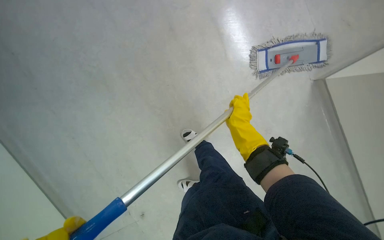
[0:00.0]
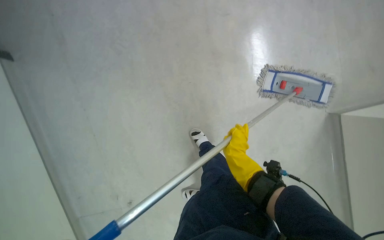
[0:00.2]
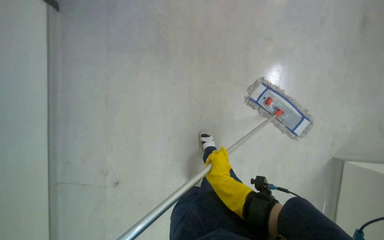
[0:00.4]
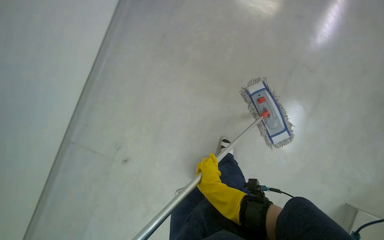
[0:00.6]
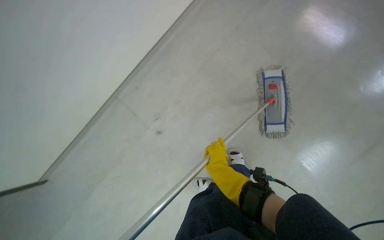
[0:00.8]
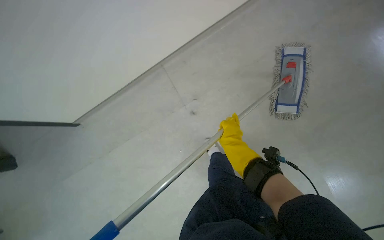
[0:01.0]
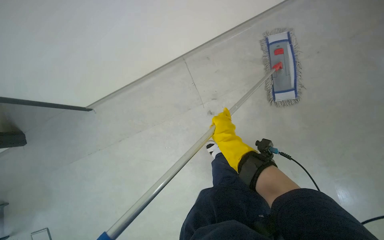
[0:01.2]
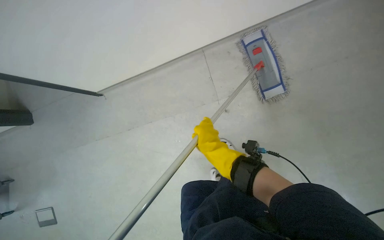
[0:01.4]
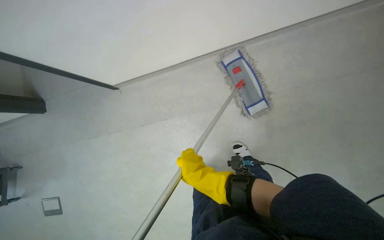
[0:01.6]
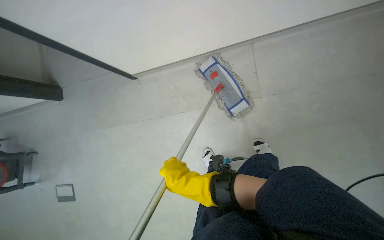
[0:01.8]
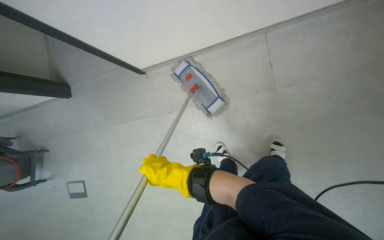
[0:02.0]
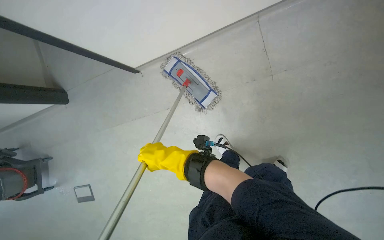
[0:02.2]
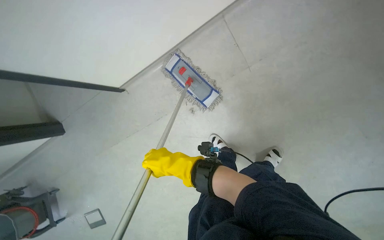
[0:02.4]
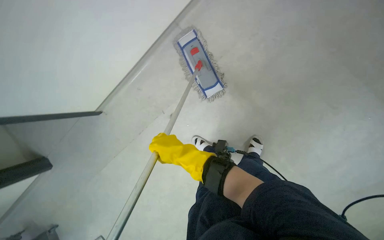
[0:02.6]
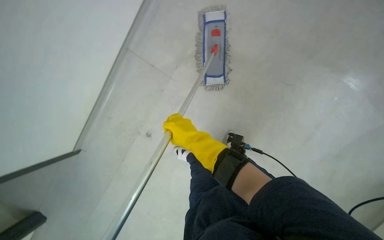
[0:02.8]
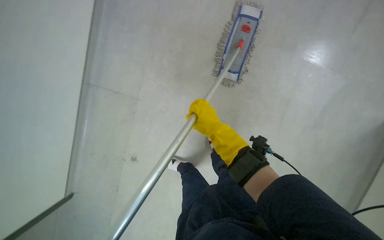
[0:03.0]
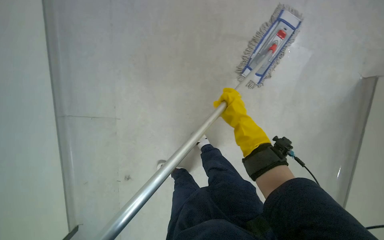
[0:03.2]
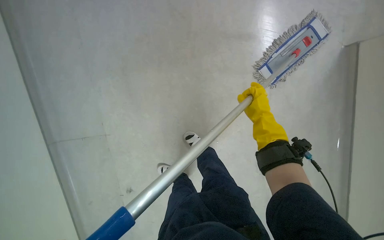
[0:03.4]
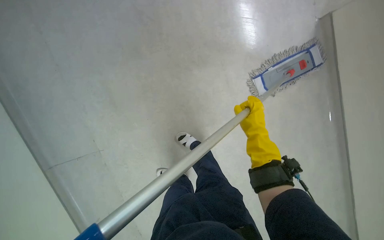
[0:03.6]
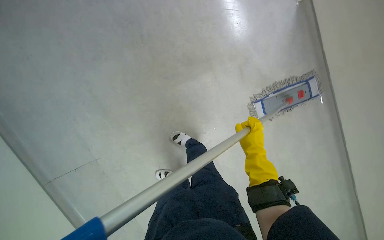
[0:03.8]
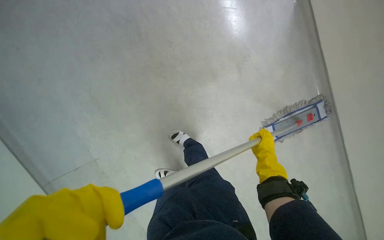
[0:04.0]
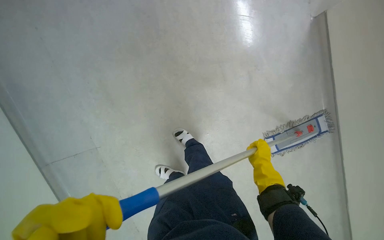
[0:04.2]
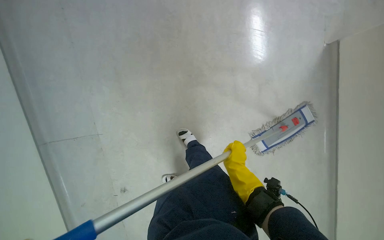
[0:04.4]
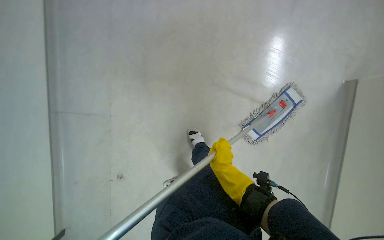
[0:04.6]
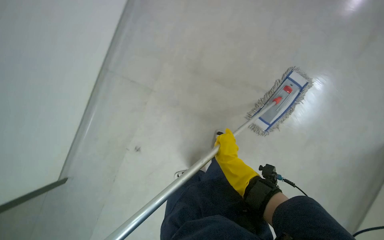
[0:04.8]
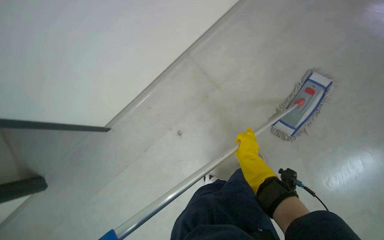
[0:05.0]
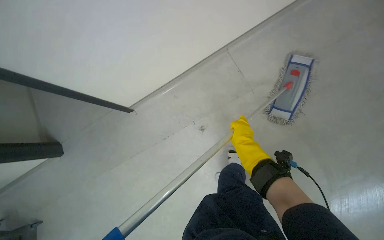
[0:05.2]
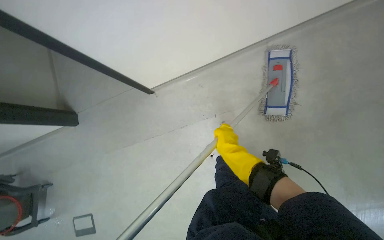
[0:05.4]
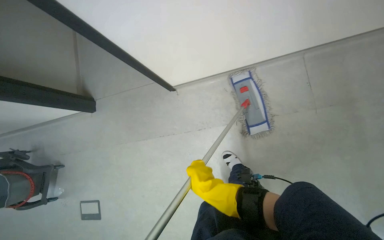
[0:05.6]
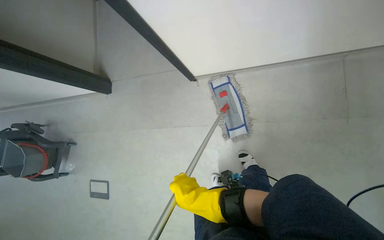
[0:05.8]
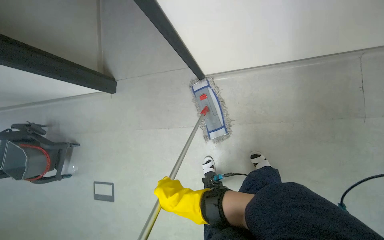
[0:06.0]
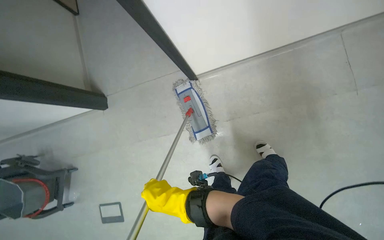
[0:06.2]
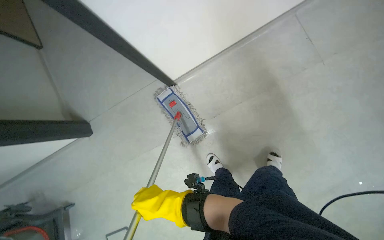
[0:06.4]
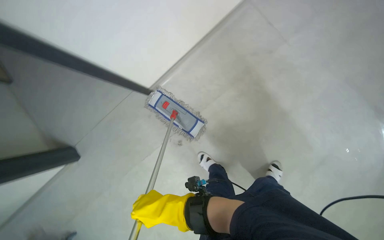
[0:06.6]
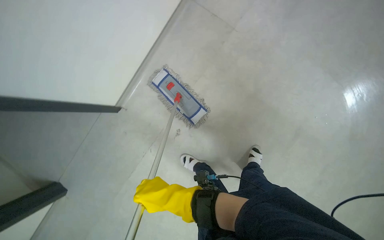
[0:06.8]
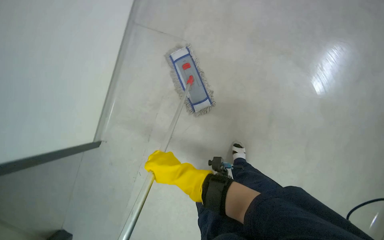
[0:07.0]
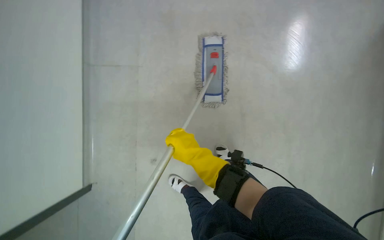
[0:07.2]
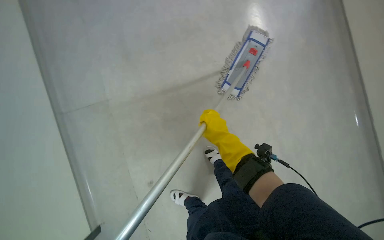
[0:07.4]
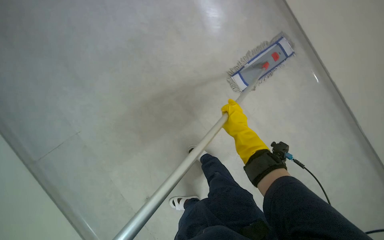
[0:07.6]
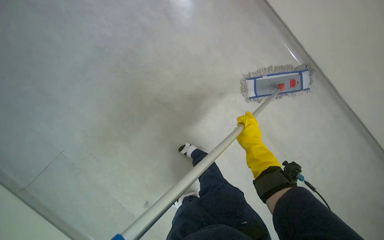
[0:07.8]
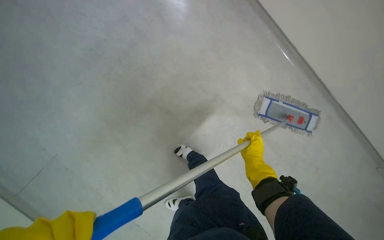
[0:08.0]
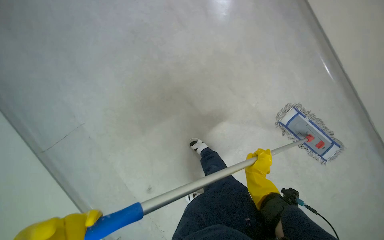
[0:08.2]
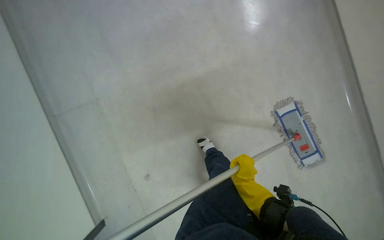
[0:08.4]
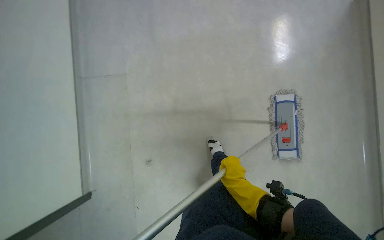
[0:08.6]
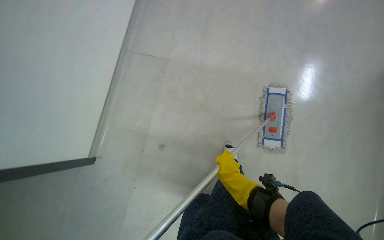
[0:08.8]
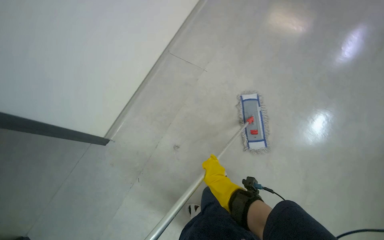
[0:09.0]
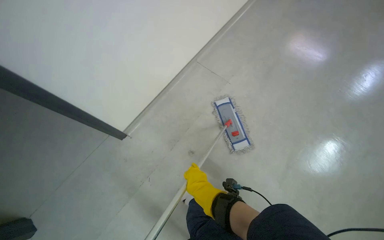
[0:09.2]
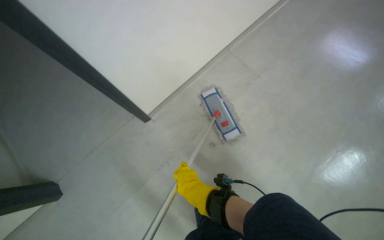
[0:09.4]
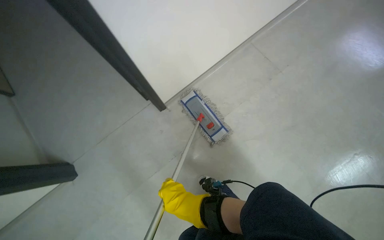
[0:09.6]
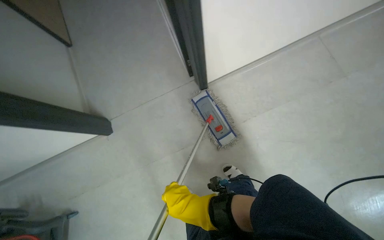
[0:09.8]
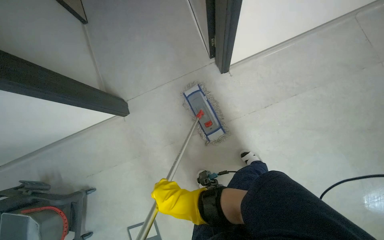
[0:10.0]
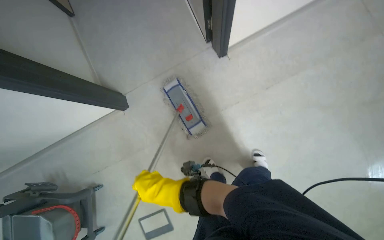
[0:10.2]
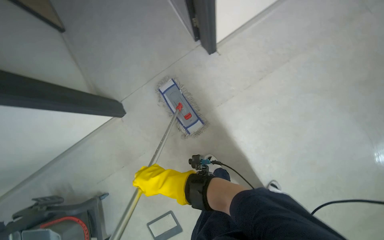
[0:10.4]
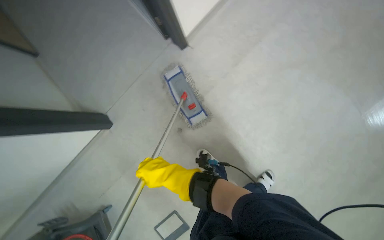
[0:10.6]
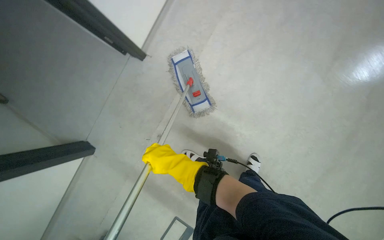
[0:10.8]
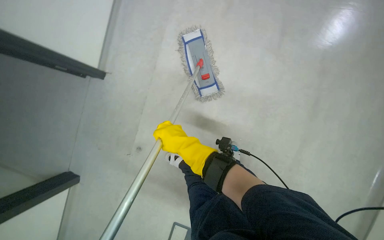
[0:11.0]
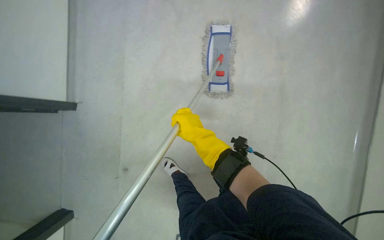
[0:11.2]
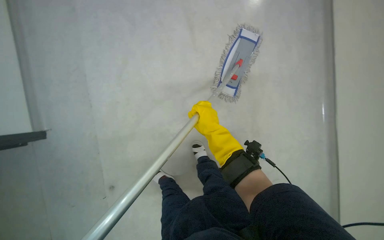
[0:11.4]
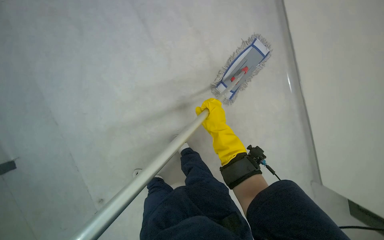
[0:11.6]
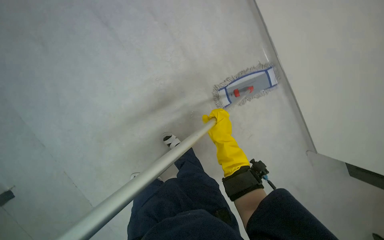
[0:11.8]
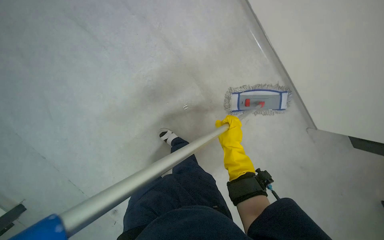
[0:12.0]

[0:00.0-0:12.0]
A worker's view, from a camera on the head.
Job: mopping floor.
The whole recording: Mopping hallway floor. The worker mops the hallway floor with a flat mop and bucket.
0:03.0 to 0:04.4: Everything in view rotates about 60 degrees clockwise.
0:04.4 to 0:06.0: The right hand travels to the left by approximately 40 cm.

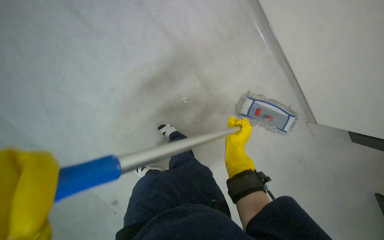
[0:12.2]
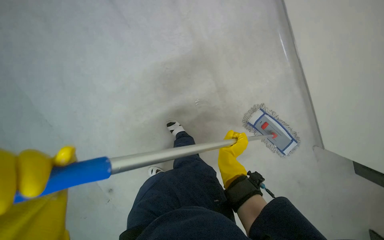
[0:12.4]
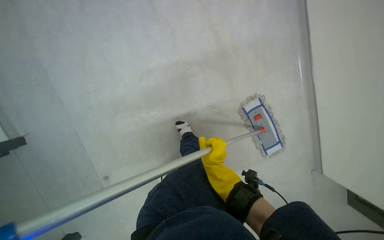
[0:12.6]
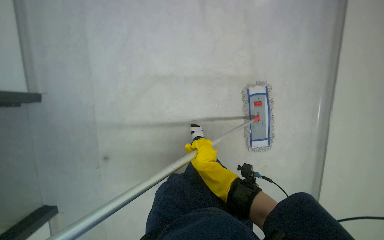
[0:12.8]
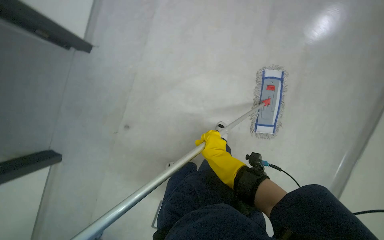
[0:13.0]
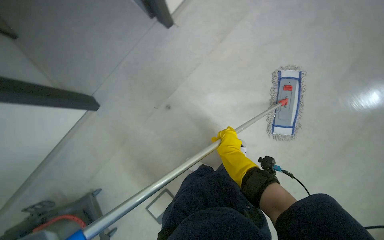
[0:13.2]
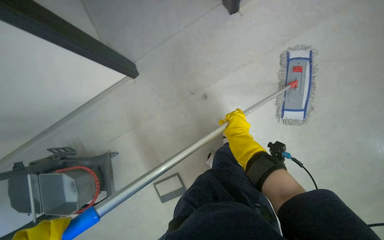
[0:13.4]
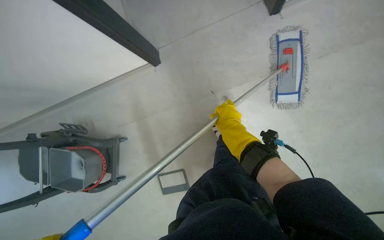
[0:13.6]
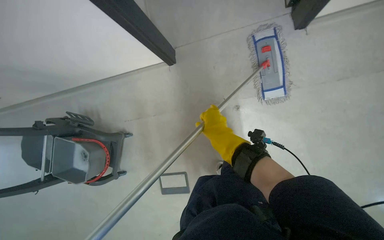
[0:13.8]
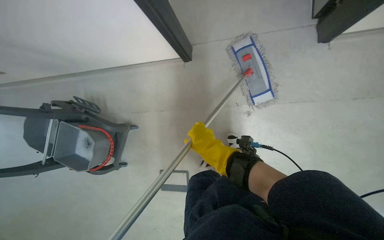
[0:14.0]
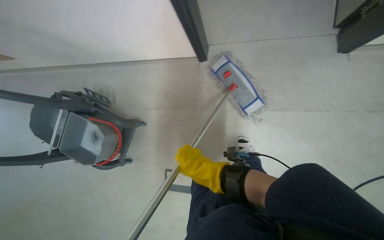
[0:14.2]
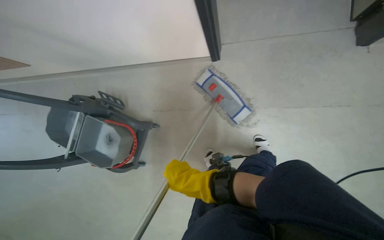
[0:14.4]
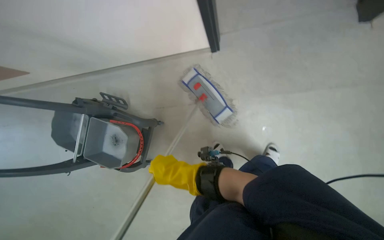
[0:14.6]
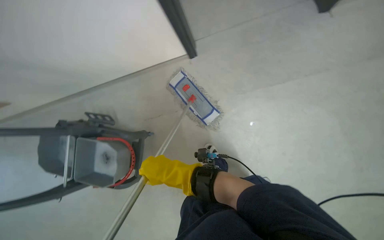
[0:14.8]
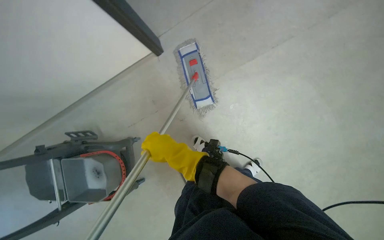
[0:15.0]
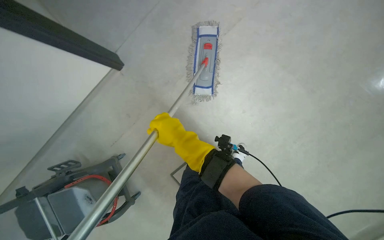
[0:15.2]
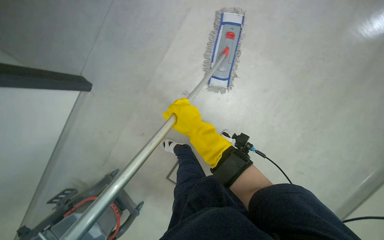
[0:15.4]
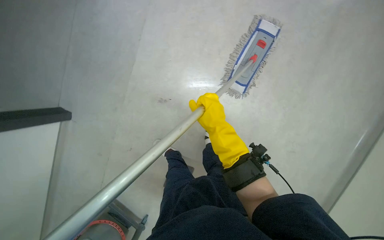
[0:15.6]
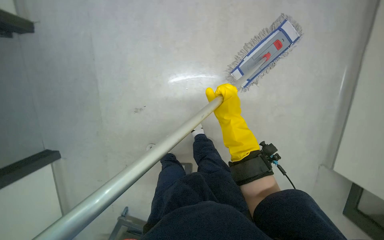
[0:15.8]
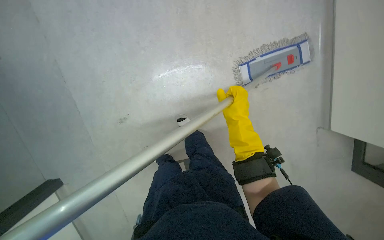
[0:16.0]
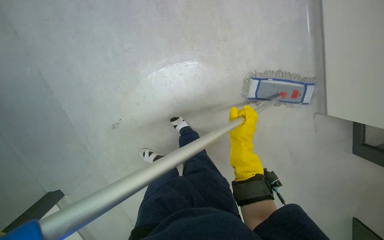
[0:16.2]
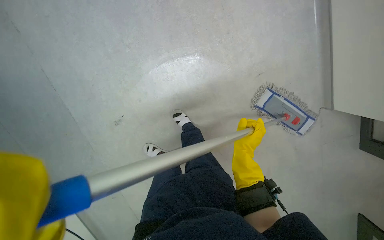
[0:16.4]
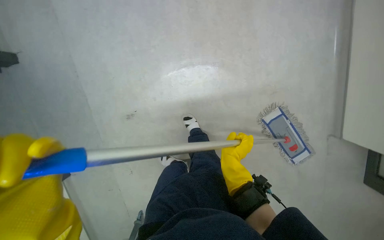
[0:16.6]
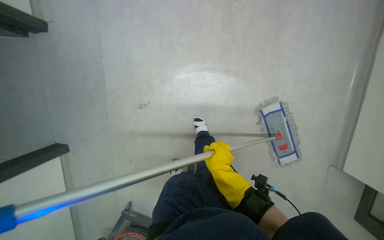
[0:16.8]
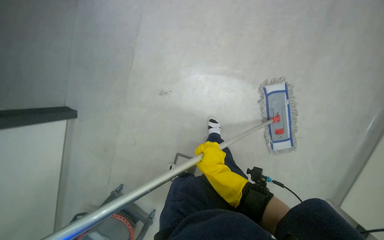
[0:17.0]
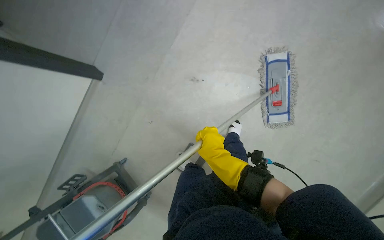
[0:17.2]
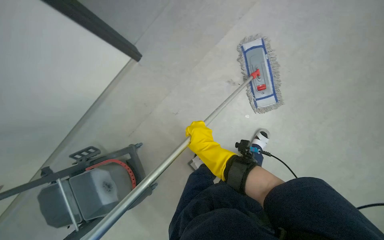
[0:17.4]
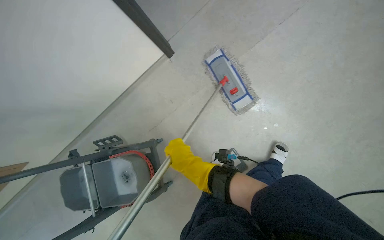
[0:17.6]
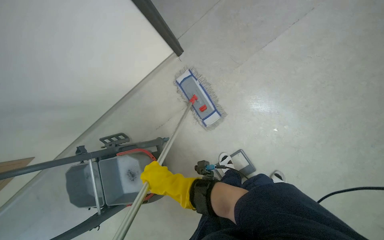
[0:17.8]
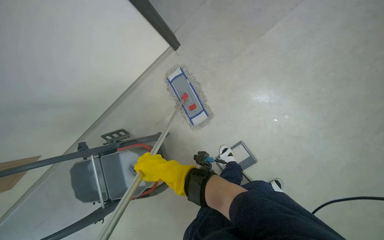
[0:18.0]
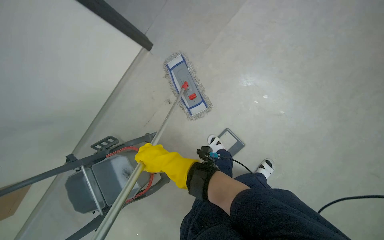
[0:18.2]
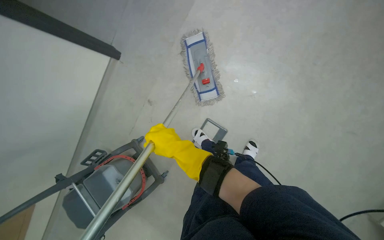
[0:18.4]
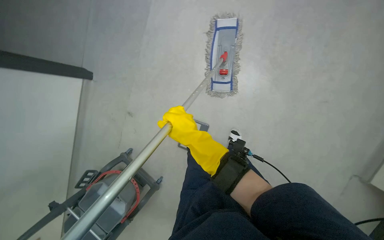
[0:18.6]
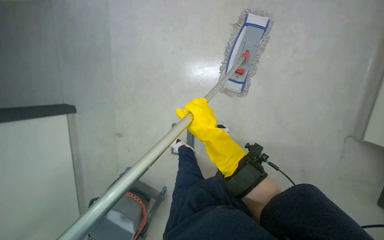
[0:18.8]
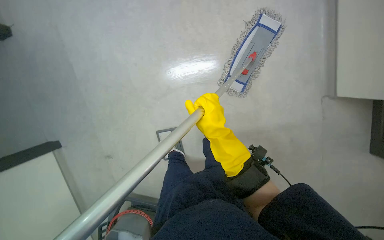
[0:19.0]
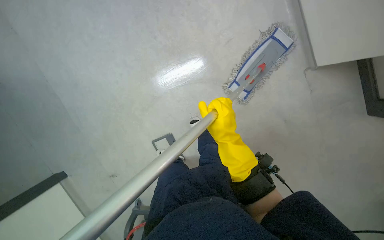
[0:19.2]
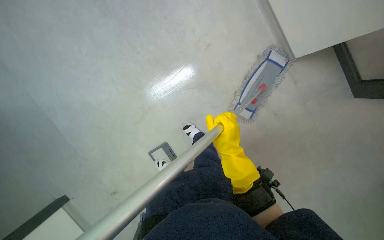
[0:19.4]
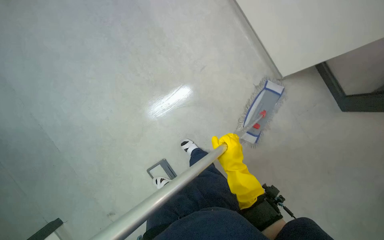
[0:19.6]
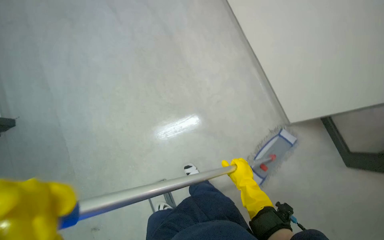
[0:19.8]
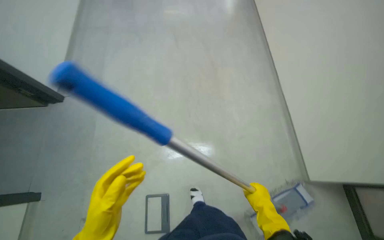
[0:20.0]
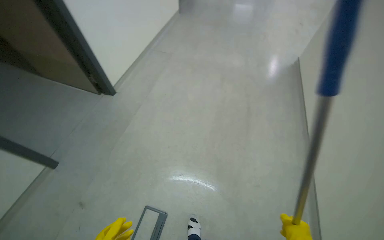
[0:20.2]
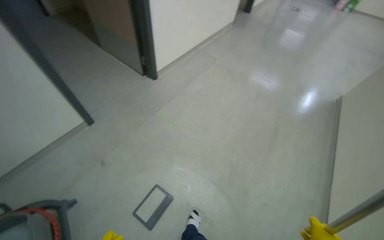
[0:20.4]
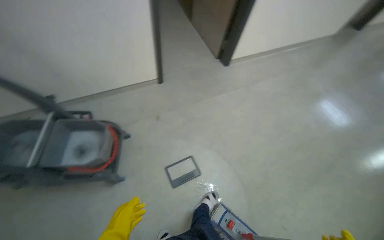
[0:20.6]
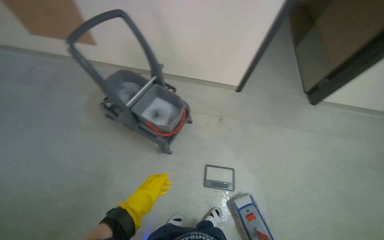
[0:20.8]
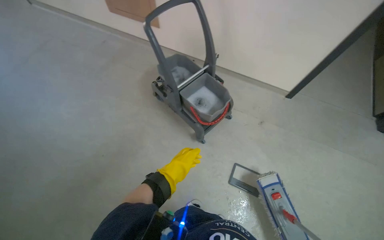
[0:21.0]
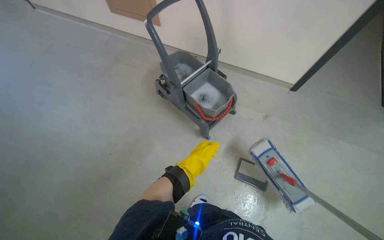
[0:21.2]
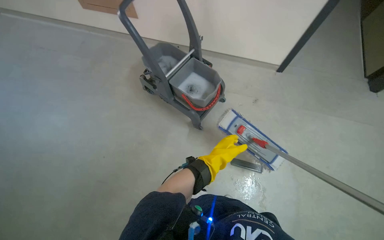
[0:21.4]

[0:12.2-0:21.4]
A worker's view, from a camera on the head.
Job: mopping floor.
The whole recording: Mopping hallway floor. The worker mops the hallway floor with a flat mop and bucket.
0:12.2 to 0:13.8: The camera pitches downward, by roughly 20 degrees.
0:13.8 to 0:15.2: The right hand travels to the left by roughly 25 cm, and goes down the picture and returns, about 15 cm each way.
0:15.2 to 0:16.8: The scene turns some 30 degrees clockwise in the picture.
0:18.4 to 0:19.8: The view tilts roughly 30 degrees upward.
0:19.8 to 0:21.4: The camera is carried roughly 70 cm. The wearer looks about 130 degrees further to the left. The camera pitches upward, by some 20 degrees.
